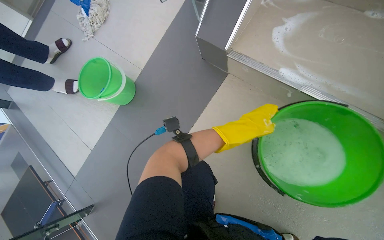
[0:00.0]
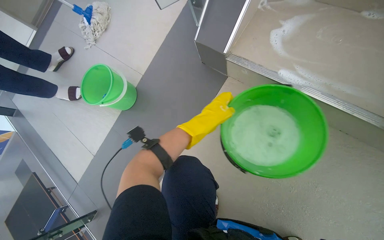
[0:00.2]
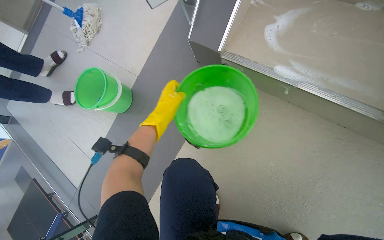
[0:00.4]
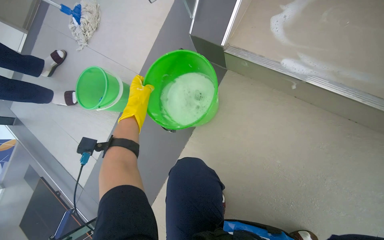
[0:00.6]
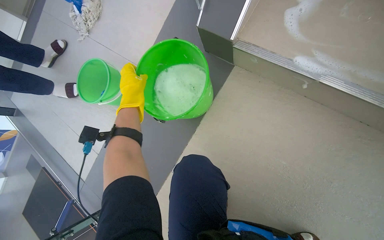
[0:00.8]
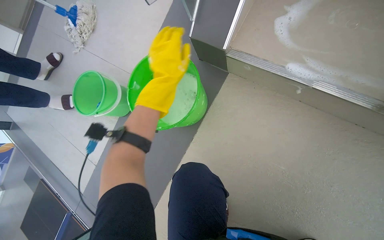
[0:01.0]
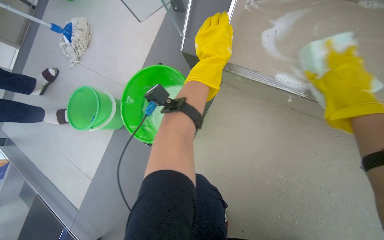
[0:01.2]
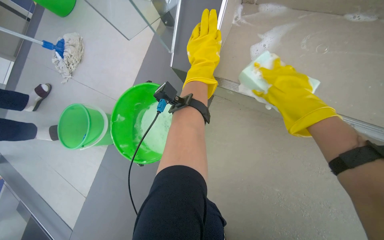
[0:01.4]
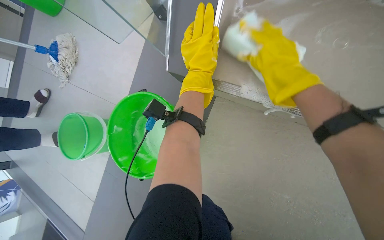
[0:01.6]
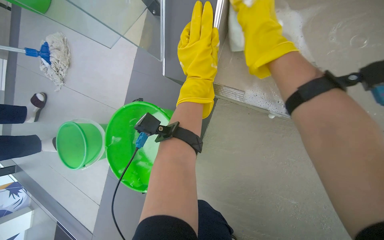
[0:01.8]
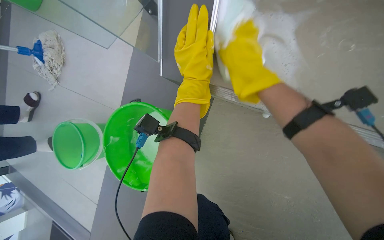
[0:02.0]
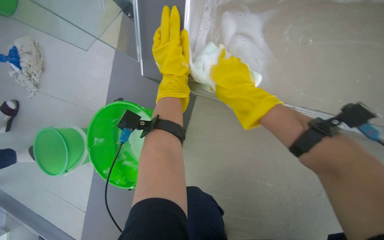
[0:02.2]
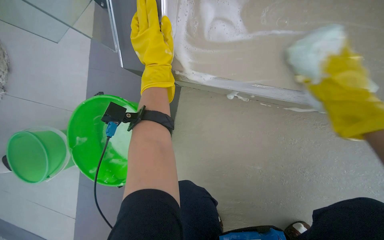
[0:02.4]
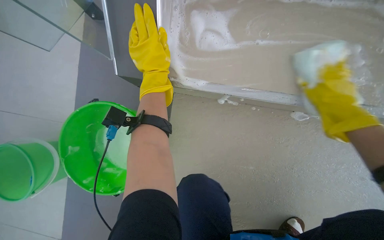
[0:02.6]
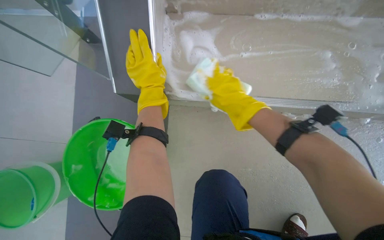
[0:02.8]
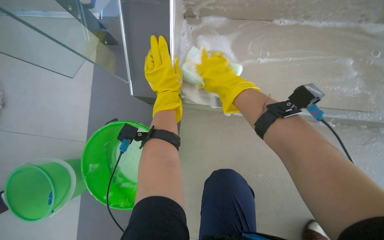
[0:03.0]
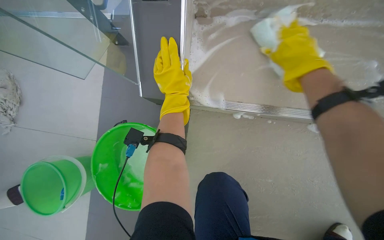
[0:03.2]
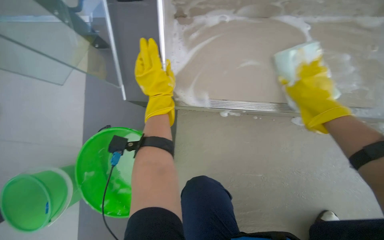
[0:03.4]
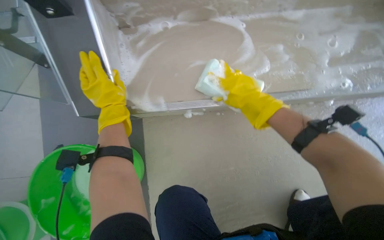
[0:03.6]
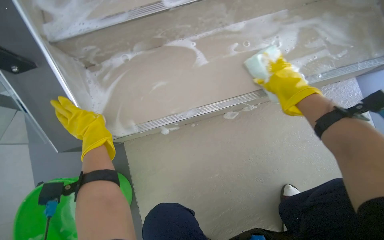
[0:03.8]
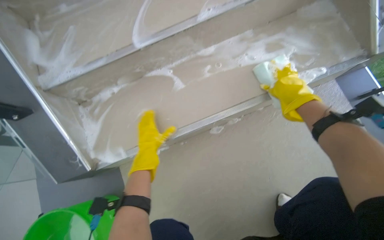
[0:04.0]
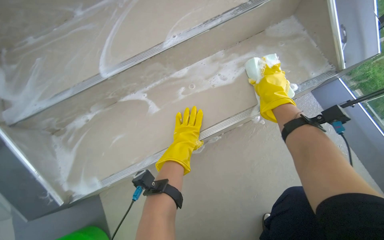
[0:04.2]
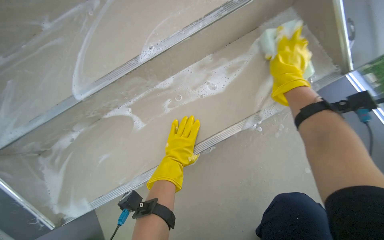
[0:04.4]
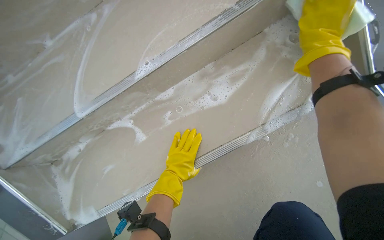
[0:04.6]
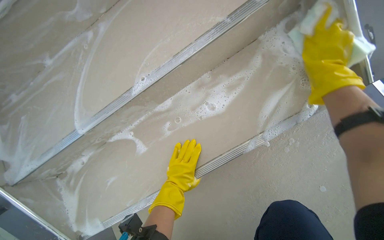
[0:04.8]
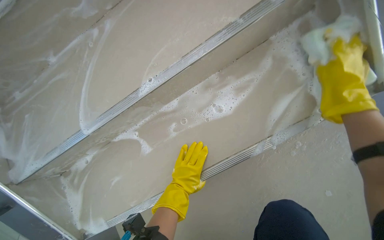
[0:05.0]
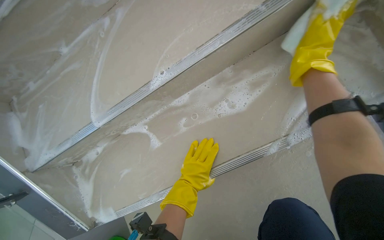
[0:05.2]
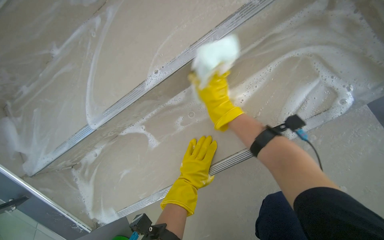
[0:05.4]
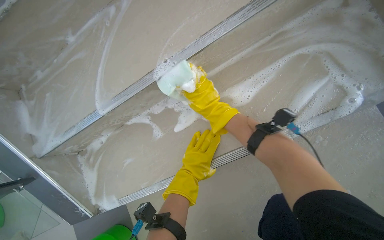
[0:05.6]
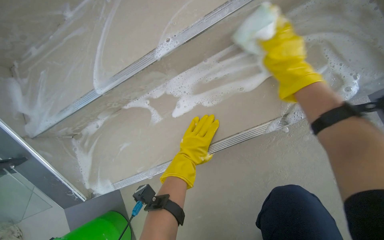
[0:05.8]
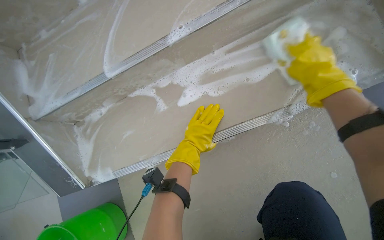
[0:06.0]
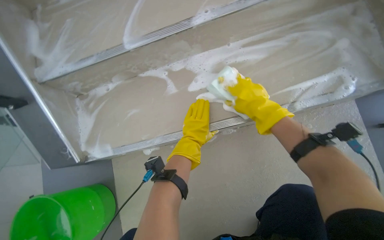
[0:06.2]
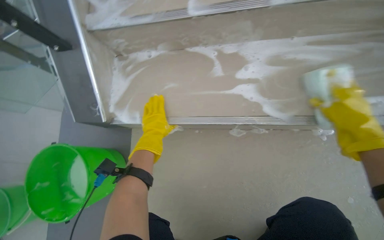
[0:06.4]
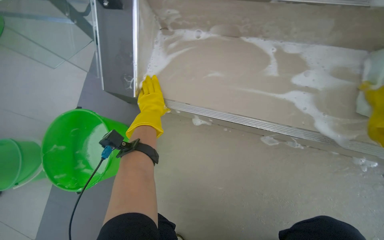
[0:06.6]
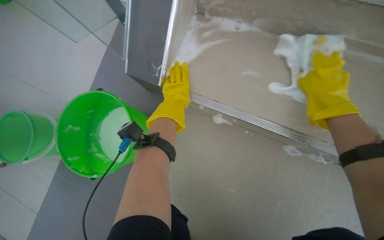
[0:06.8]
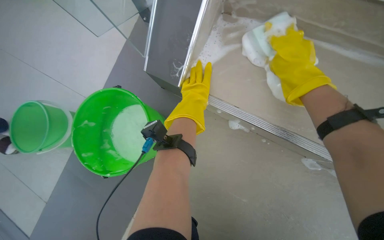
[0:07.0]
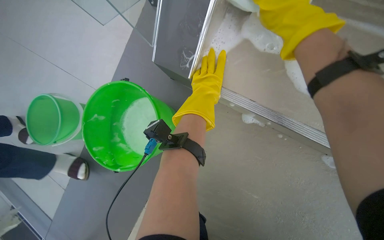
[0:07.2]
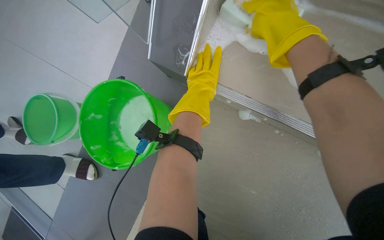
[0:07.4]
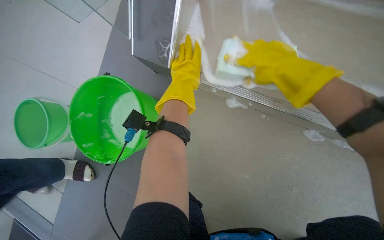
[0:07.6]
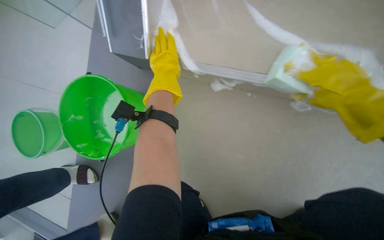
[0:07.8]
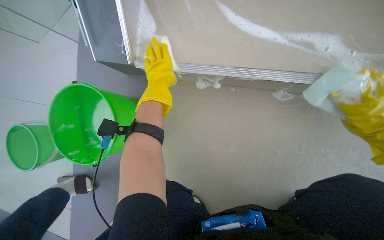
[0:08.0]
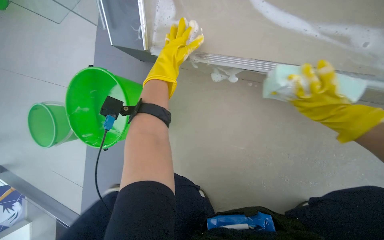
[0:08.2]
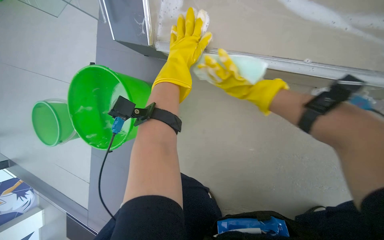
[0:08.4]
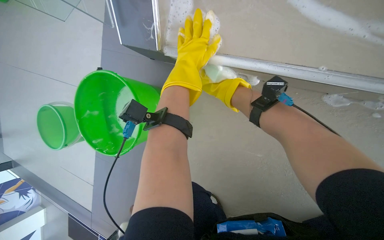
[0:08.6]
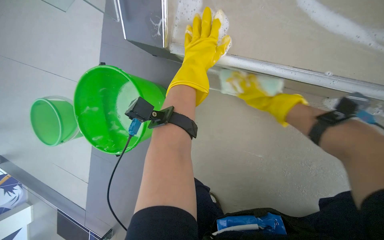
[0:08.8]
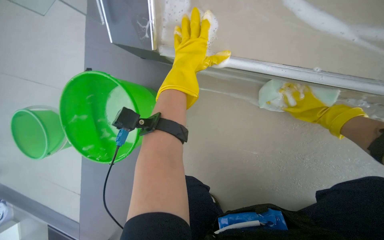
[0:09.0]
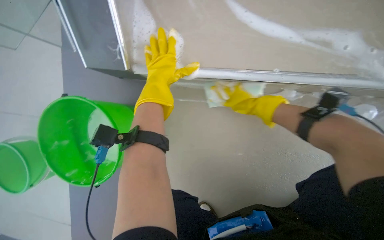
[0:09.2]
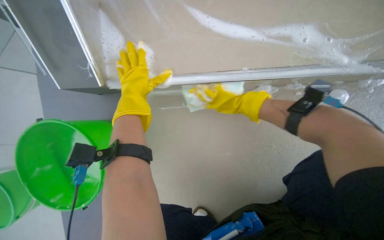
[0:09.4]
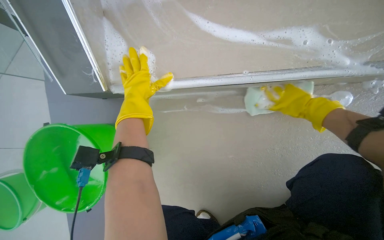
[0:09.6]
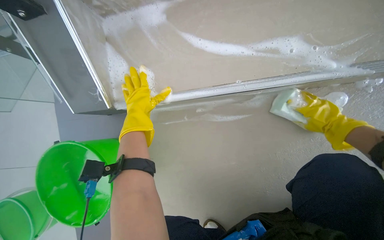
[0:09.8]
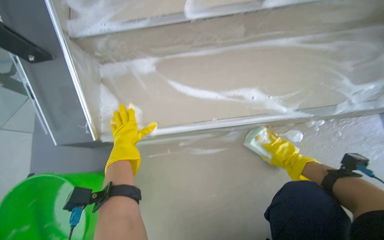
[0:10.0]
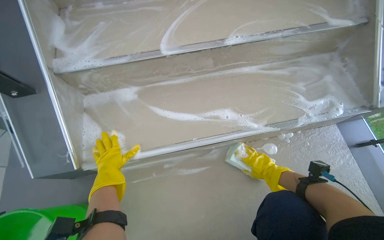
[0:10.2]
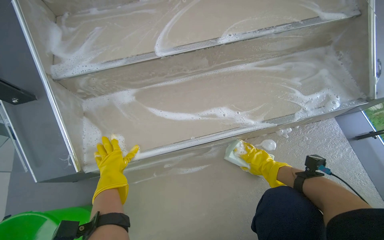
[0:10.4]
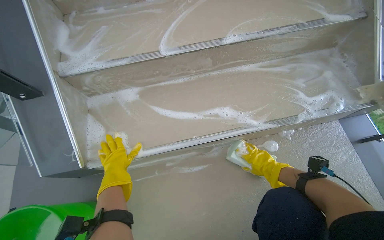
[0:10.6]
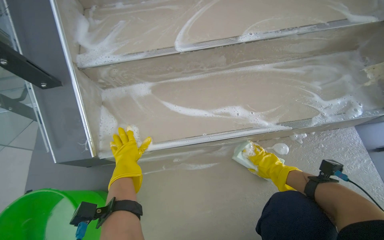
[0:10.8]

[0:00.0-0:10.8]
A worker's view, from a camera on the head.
Job: wiping surfaces.
The whole recording: Scrubbing stair risers and sides. The worker scrubs the vertical risers and sides of the stairs with a sponge.
0:00.0 to 0:01.6: The left hand goes about 30 cm up the picture.
0:01.6 to 0:03.0: The head turns to the right by approximately 20 degrees. The right hand moves left and right over some 20 cm, changing direction 2 times.
0:03.0 to 0:04.6: The wearer moves roughly 60 cm. Everything in view rotates about 35 degrees counterclockwise.
0:04.6 to 0:06.2: The right hand swings left and right, some 30 cm each way, with 3 reversals.
0:06.2 to 0:07.8: The view tips downward by approximately 15 degrees. The scene turns approximately 25 degrees clockwise in the picture.
0:09.2 to 0:10.8: The view tips upward by some 30 degrees. The right hand is displaced nearer to the camera by some 20 cm.

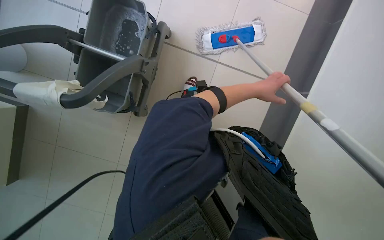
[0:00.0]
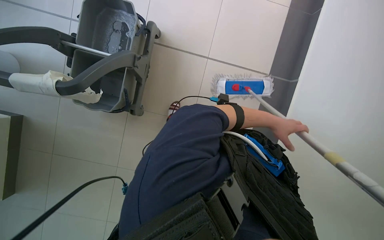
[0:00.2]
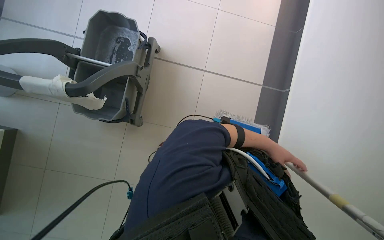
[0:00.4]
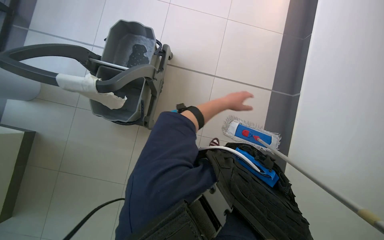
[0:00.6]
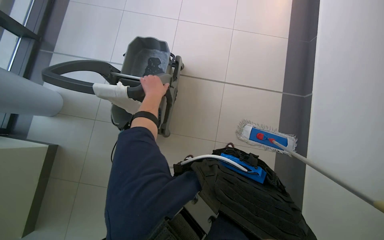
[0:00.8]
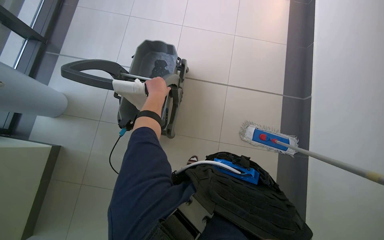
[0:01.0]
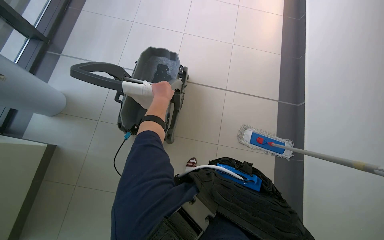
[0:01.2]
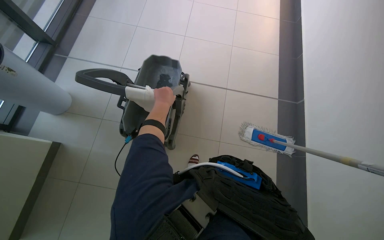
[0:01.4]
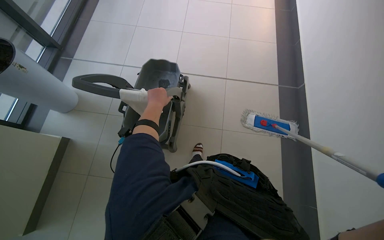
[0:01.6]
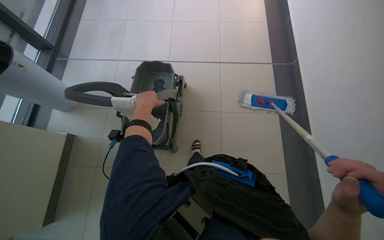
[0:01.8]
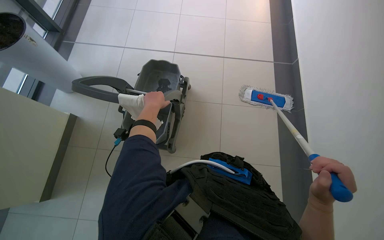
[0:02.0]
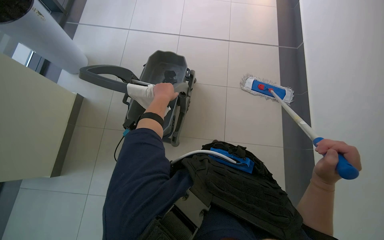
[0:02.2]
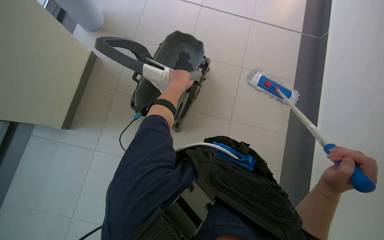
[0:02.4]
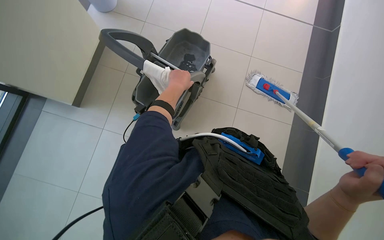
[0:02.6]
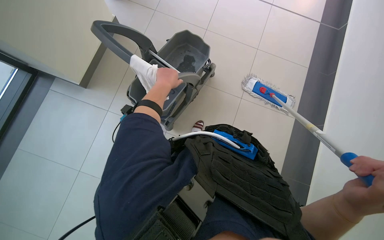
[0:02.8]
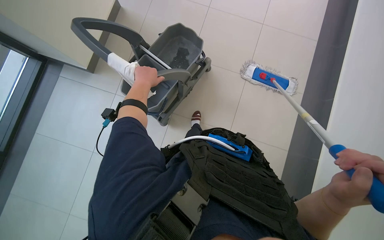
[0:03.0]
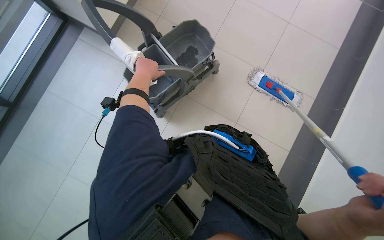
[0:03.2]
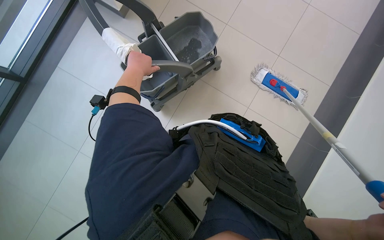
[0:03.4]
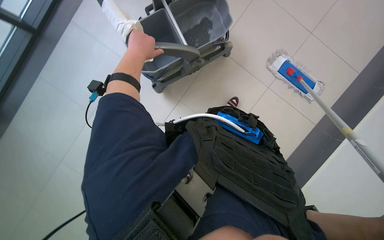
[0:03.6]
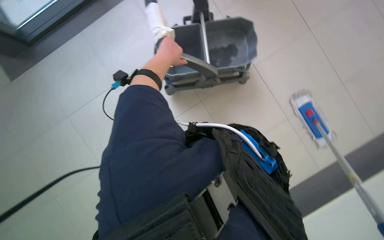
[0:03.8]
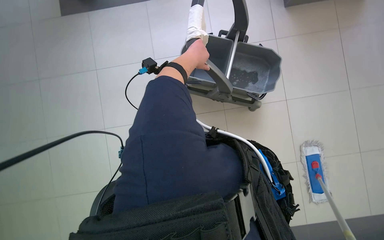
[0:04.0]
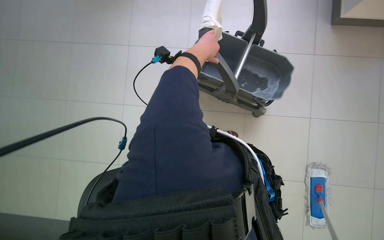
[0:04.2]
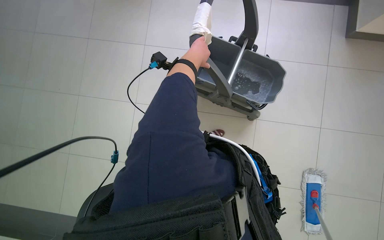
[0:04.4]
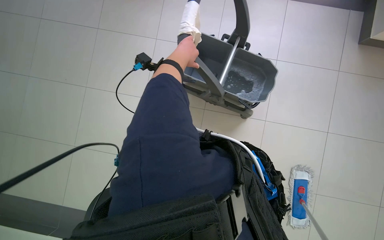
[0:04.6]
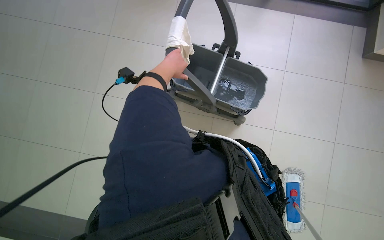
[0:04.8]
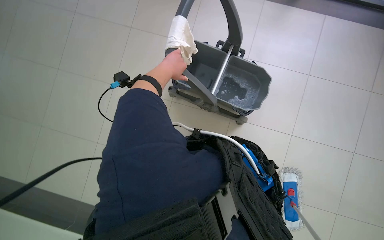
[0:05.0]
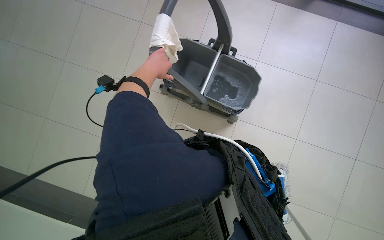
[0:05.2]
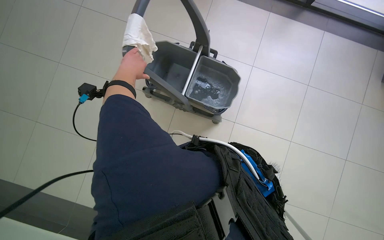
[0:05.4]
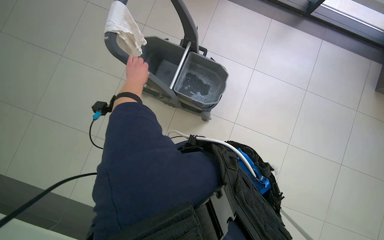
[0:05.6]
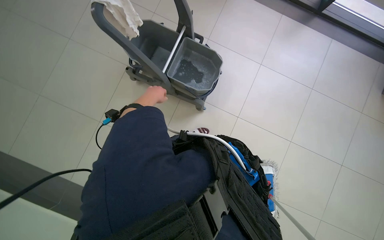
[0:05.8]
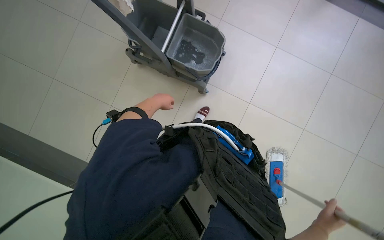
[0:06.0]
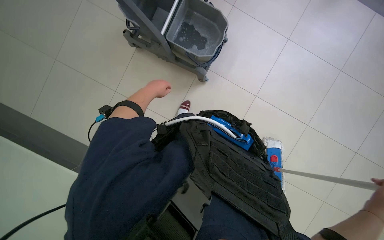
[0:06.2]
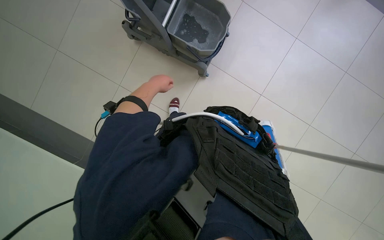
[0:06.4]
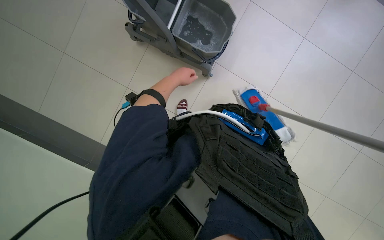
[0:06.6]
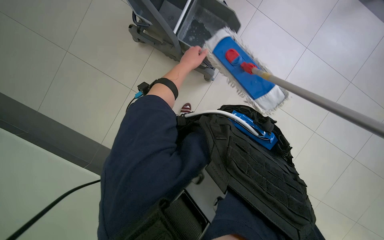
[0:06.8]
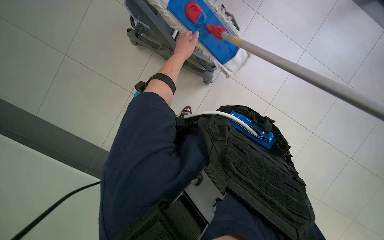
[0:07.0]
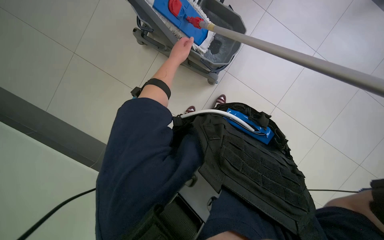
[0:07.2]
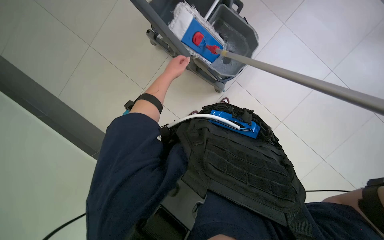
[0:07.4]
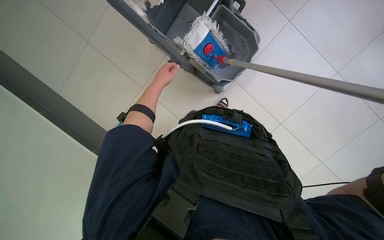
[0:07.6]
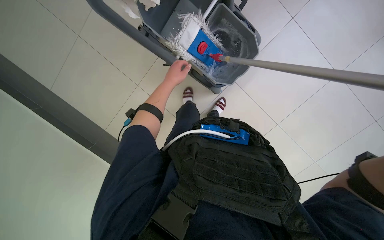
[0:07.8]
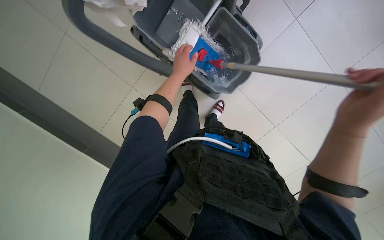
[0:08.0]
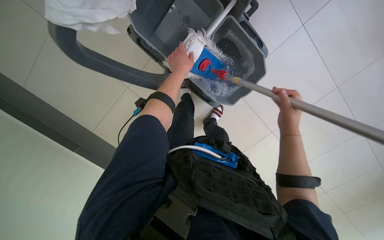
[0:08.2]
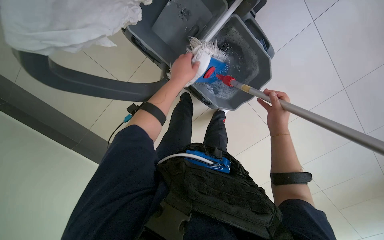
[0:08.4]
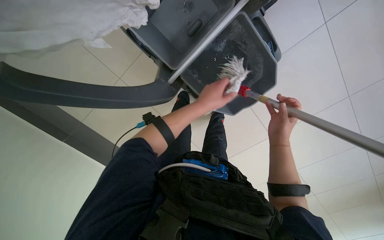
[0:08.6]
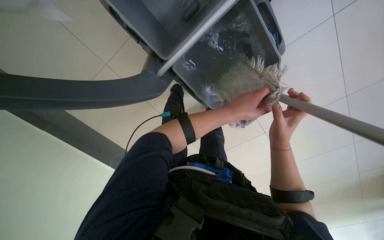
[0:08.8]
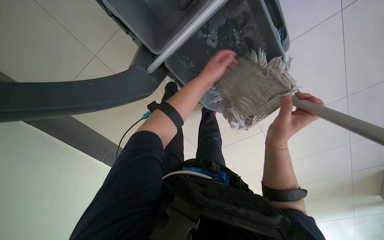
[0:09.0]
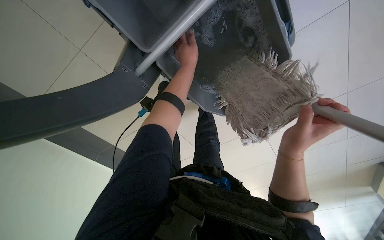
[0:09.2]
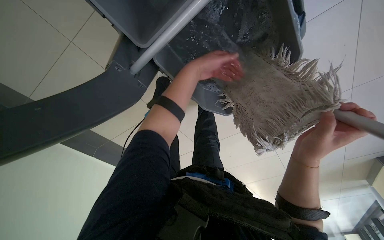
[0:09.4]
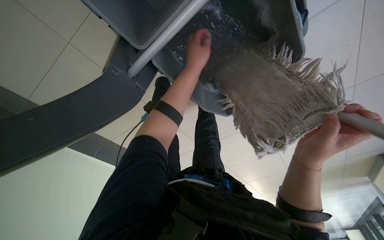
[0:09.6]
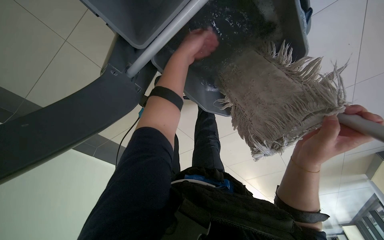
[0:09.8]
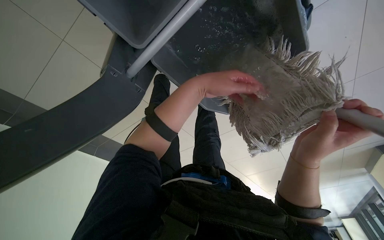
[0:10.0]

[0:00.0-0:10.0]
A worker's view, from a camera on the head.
Job: preparing cleaning supplies.
The whole recording: Cleaning and wringing mop head. The worker dips the mop into the bucket and wrings out the mop head.
0:00.0 to 0:01.4: The head travels some 40 cm. The camera pitches upward, by about 20 degrees.
0:01.4 to 0:02.8: The camera travels about 40 cm. The camera pitches downward, by roughly 15 degrees.
0:02.8 to 0:04.2: Everything in view rotates approximately 45 degrees clockwise.
0:04.2 to 0:05.8: The wearer looks some 15 degrees further to the right. The left hand is displaced farther from the camera and down the picture by approximately 25 cm.
0:05.8 to 0:07.2: The left hand moves to the right, about 10 cm.
0:07.2 to 0:08.6: The left hand moves to the right and nearer to the camera, roughly 20 cm.
0:08.6 to 0:10.0: The left hand heads up the picture, covering approximately 10 cm.
